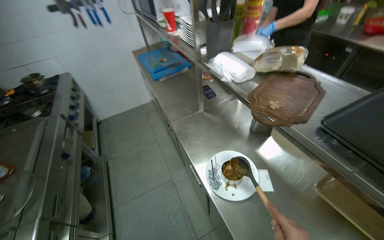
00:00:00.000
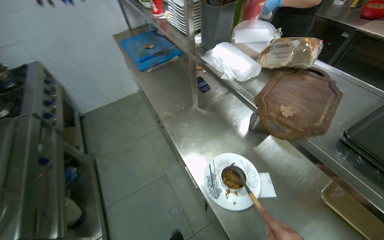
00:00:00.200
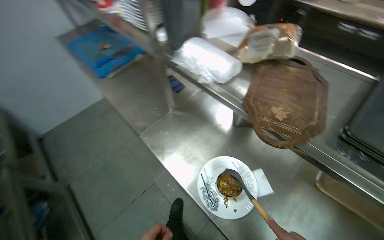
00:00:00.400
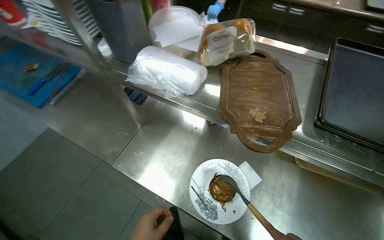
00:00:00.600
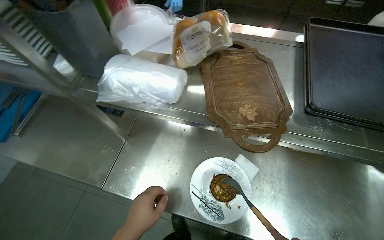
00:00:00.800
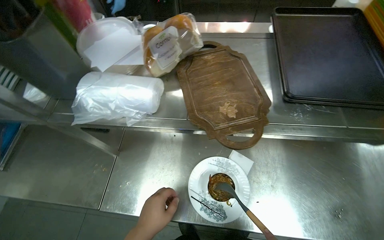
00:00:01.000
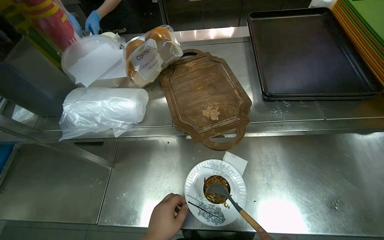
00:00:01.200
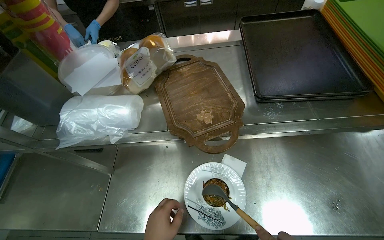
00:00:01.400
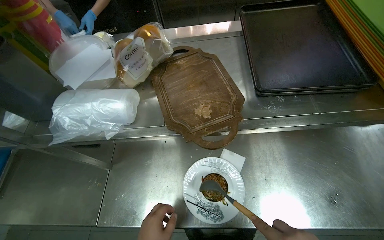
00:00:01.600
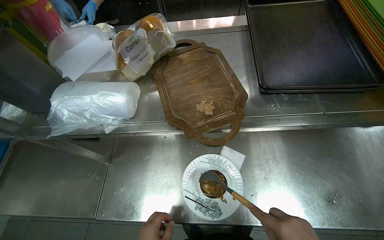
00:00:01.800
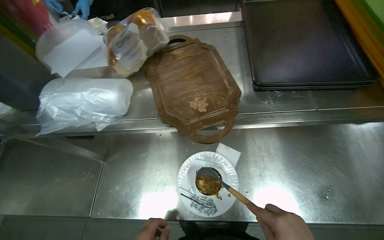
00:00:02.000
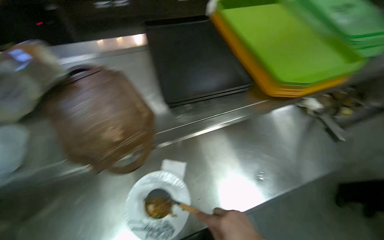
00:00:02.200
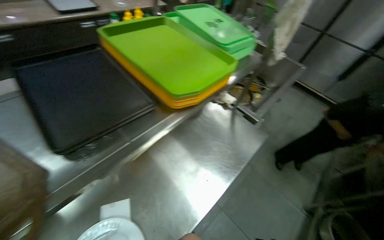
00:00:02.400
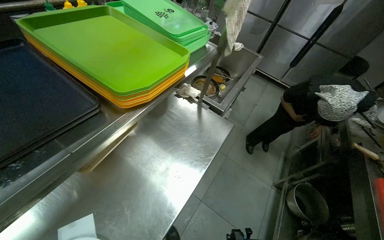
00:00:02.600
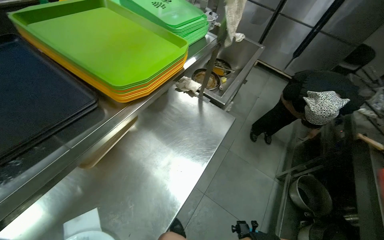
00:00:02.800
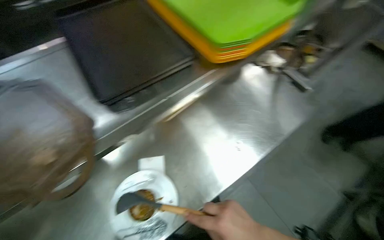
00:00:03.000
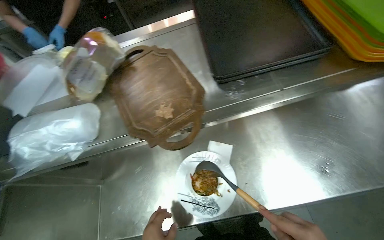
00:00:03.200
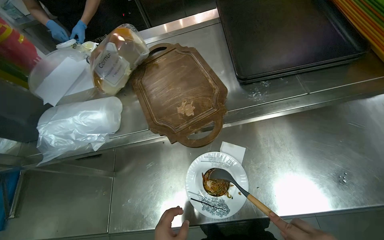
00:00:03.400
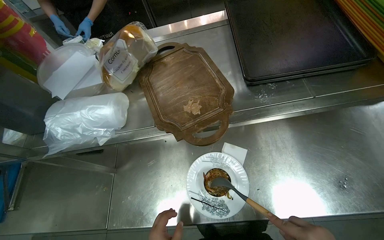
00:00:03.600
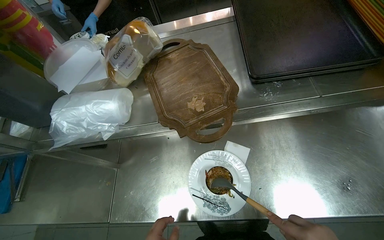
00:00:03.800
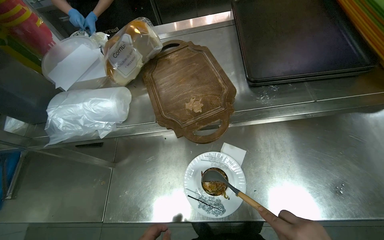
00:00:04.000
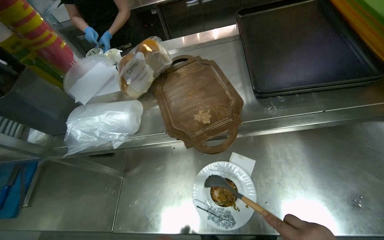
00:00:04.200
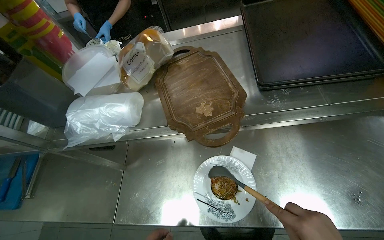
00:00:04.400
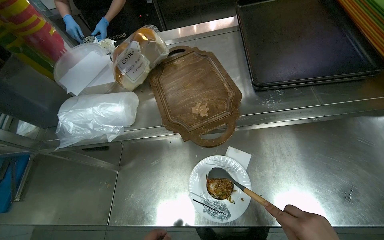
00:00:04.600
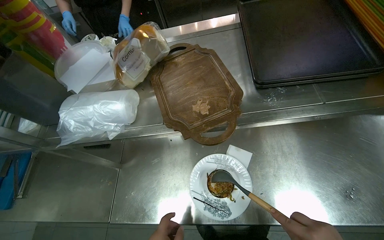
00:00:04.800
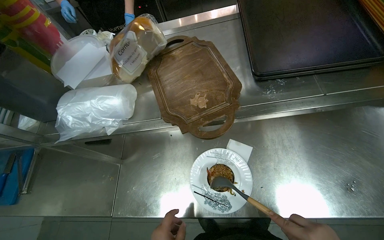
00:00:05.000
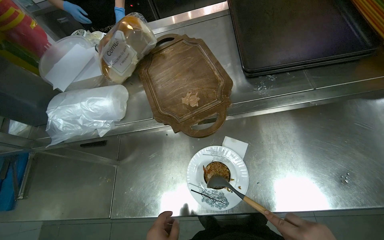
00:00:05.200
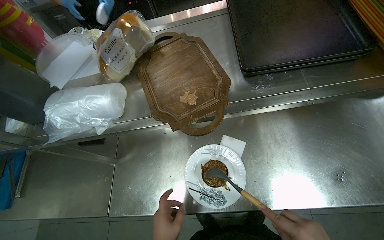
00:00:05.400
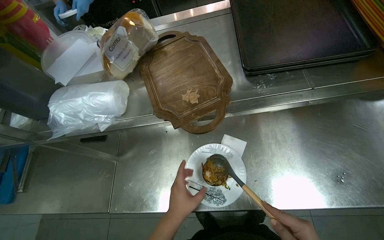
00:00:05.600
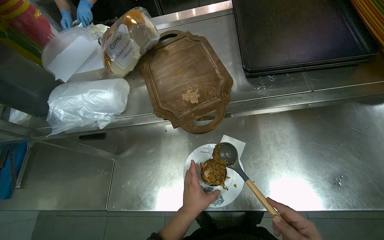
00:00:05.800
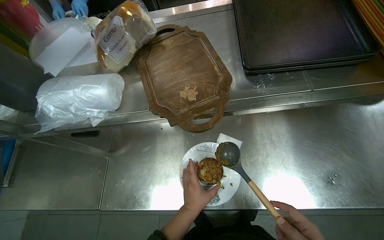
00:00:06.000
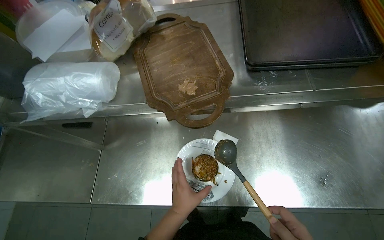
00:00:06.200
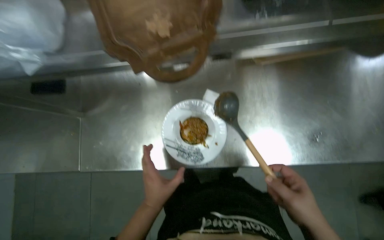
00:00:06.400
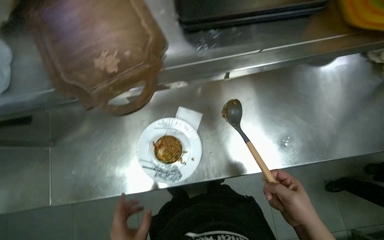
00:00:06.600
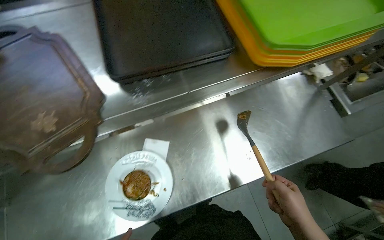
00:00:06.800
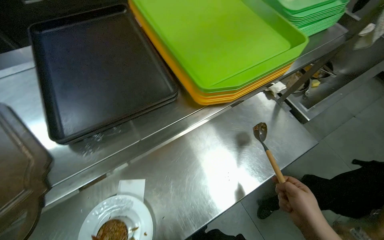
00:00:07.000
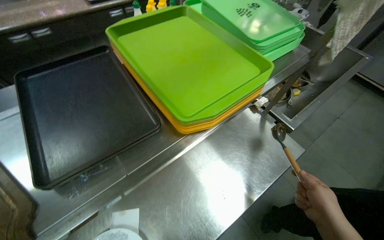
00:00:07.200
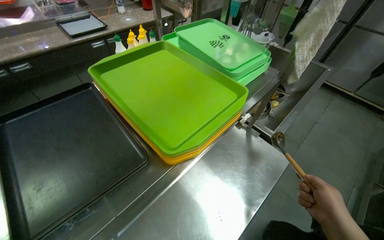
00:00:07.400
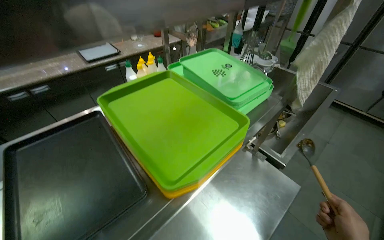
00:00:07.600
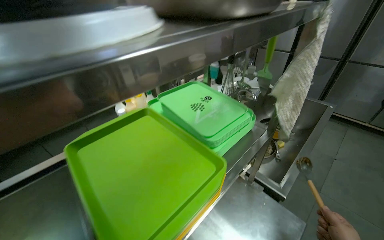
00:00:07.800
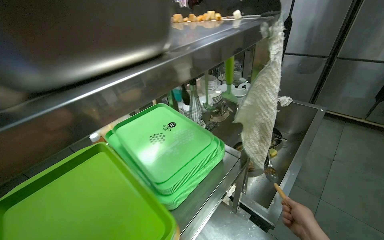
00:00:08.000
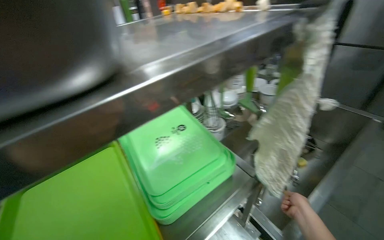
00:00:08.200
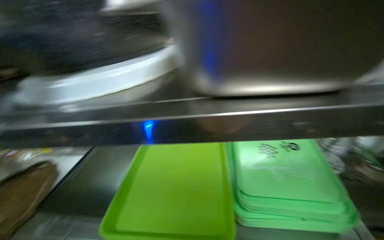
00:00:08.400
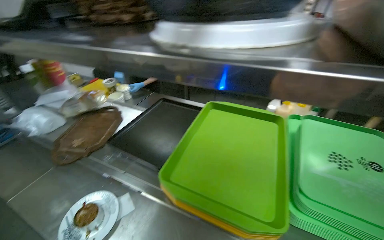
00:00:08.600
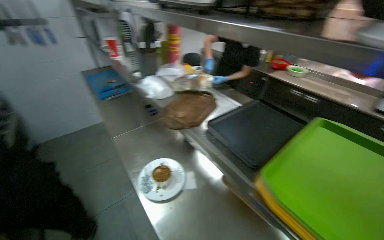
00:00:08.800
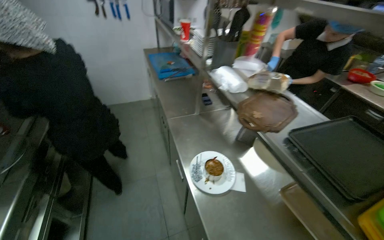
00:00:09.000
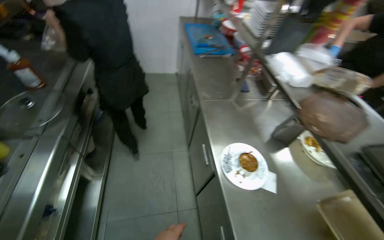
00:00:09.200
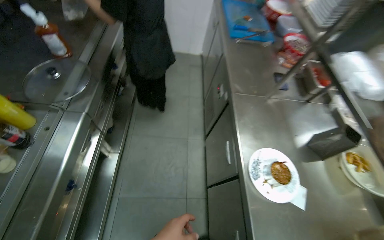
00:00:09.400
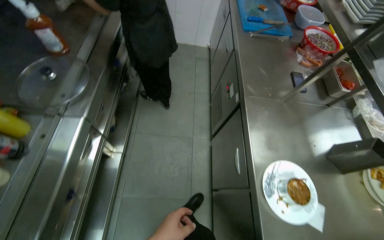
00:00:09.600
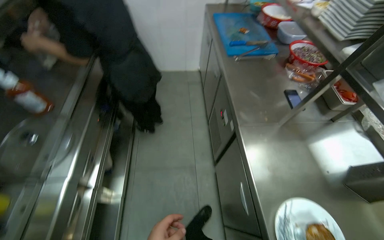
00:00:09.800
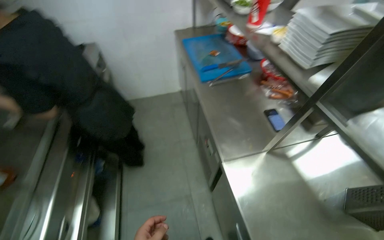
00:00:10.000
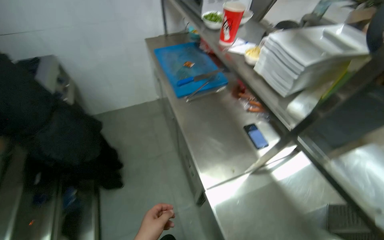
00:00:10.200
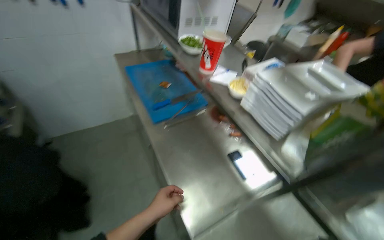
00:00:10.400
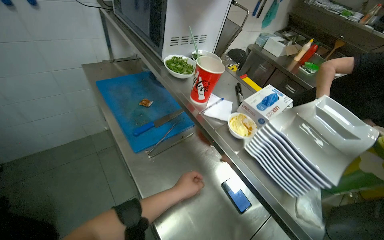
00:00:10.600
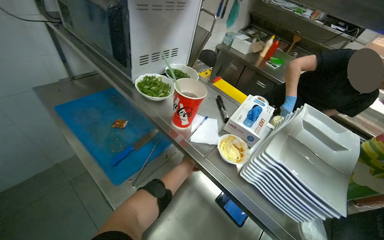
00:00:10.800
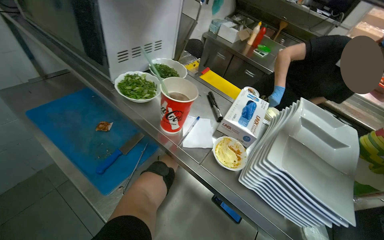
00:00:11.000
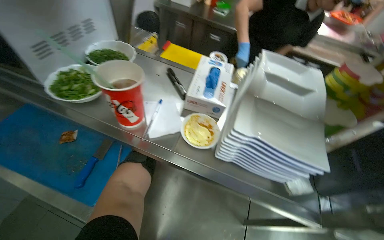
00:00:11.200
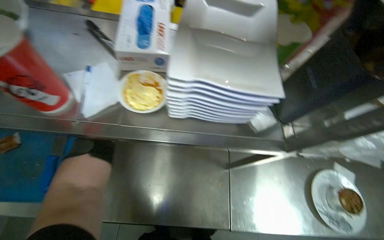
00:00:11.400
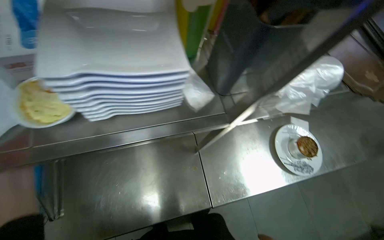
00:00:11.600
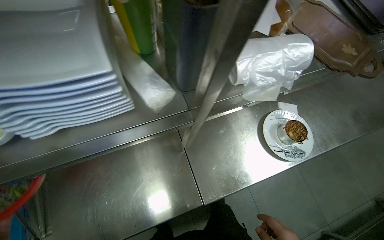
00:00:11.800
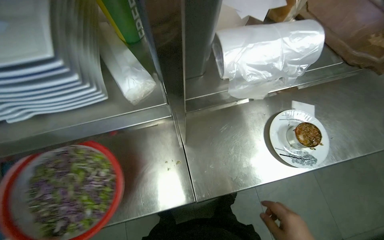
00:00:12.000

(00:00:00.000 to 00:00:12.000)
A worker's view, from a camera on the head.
Job: preparing food.
The whole recording: Plating food. The worker scoops cooked food into a metal cup, adjusts it, and garnishes it with salad and sprinkles.
00:00:00.000 - 00:00:01.600: The head rotates some 65 degrees to the right. The camera pitches downward, by approximately 10 degrees.
00:00:01.600 - 00:00:03.000: The wearer's head swings approximately 40 degrees to the right.
00:00:03.000 - 00:00:04.400: The head turns to the left by approximately 40 degrees.
00:00:06.000 - 00:00:07.600: The head rotates about 45 degrees to the right. The camera pitches upward, by about 20 degrees.
00:00:07.600 - 00:00:09.000: The wearer's head swings some 75 degrees to the left.
00:00:09.000 - 00:00:10.400: The camera travels approximately 80 cm.
00:00:10.400 - 00:00:12.000: The wearer's head swings roughly 75 degrees to the right. The view tilts approximately 35 degrees downward.

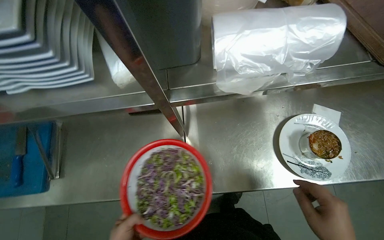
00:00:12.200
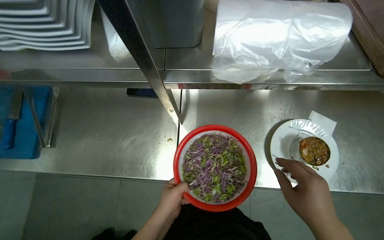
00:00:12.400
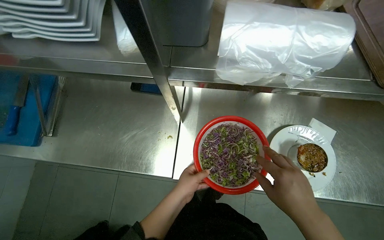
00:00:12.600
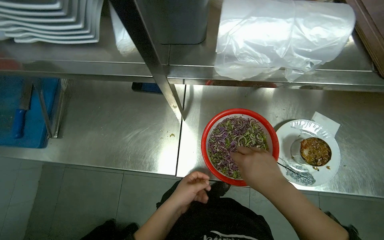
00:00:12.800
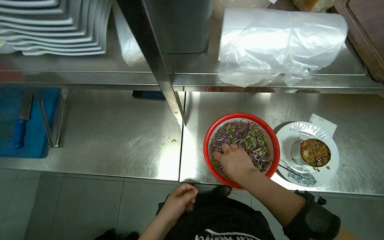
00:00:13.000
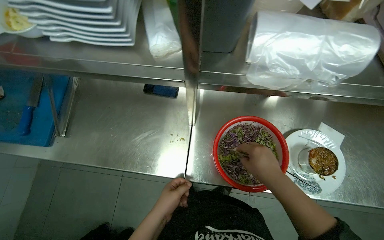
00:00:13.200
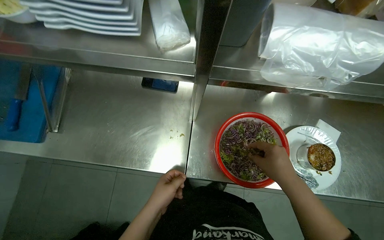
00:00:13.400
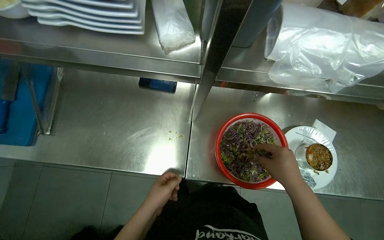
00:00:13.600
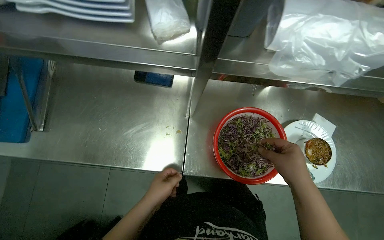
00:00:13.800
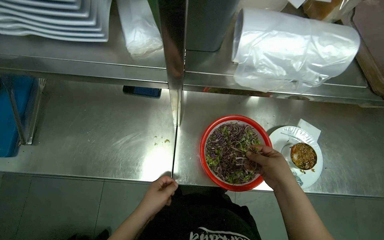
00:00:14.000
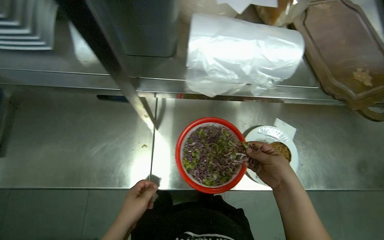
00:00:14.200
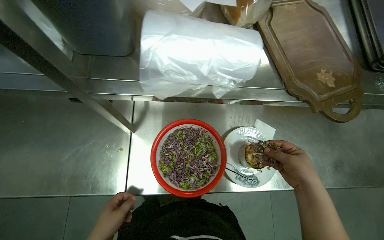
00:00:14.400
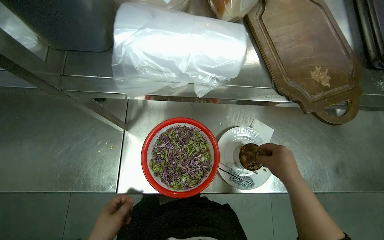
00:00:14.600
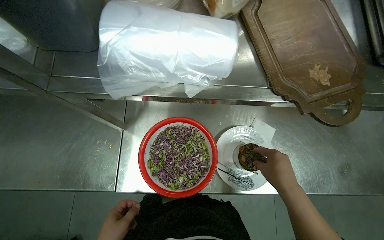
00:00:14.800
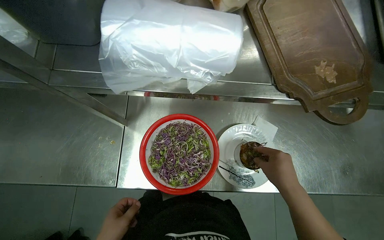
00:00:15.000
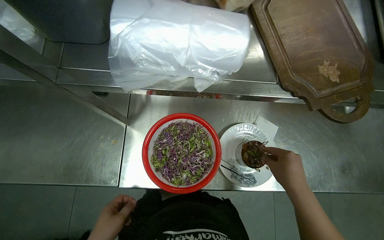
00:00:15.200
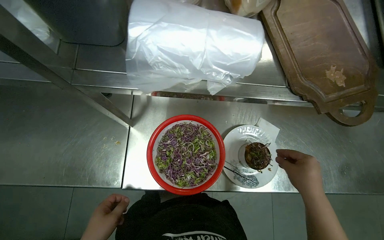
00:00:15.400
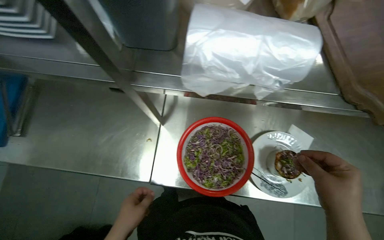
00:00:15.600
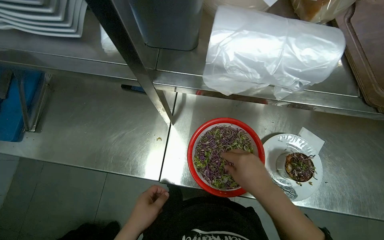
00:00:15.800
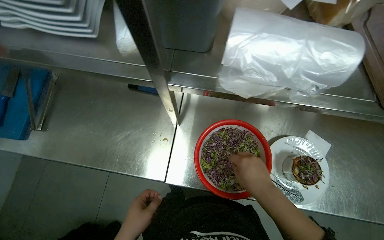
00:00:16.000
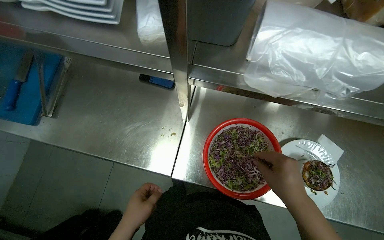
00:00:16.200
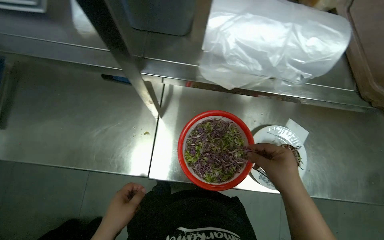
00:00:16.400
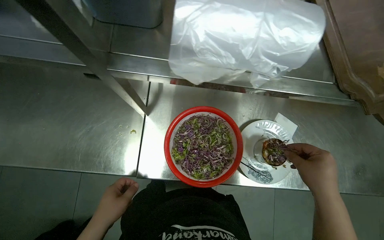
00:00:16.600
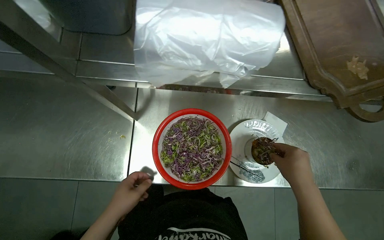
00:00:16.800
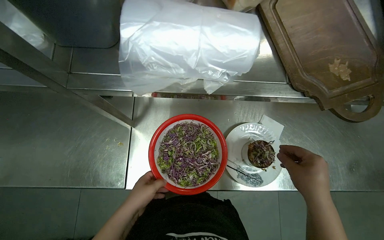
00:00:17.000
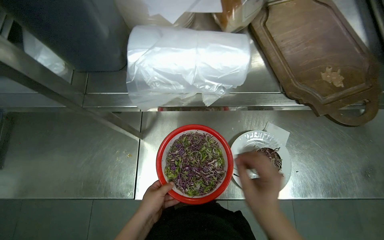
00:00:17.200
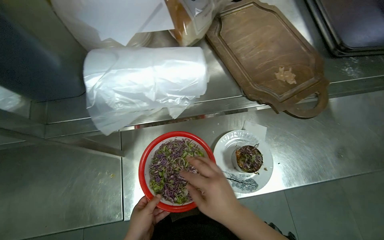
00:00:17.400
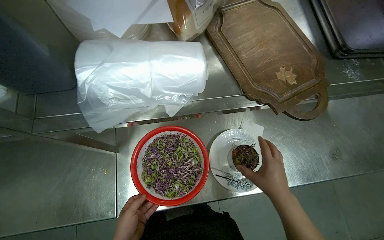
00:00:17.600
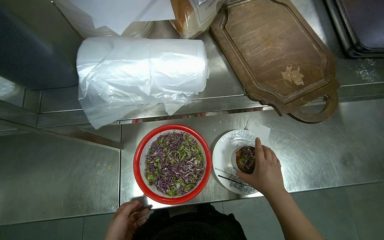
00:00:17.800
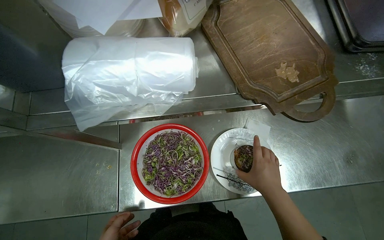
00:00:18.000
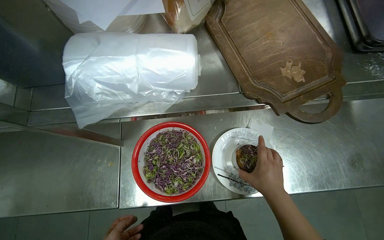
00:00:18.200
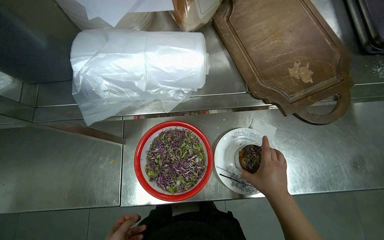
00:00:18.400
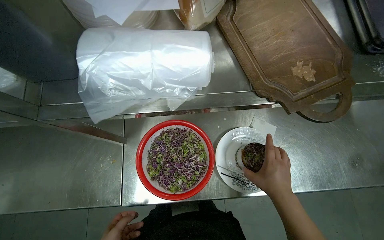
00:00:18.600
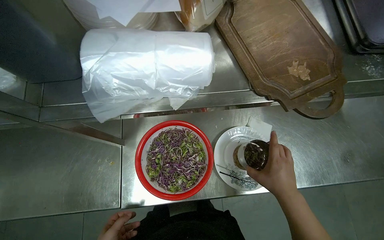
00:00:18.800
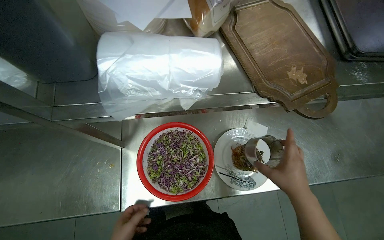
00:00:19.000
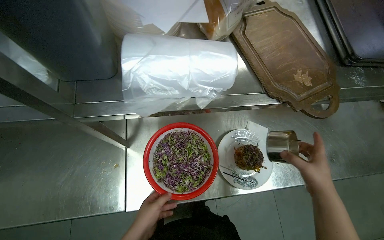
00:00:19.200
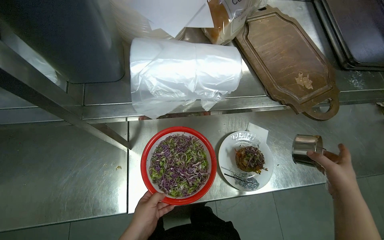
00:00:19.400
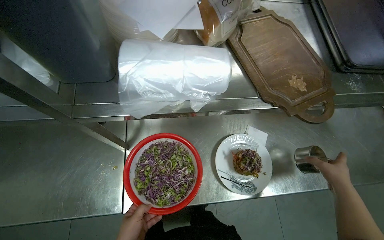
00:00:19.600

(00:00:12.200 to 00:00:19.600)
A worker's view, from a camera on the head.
Job: preparing food.
The whole recording: Plating food. The worker scoops cooked food into a metal cup, adjusts it, and garnishes it with salad and sprinkles.
00:00:16.600 - 00:00:18.200: The right hand heads farther from the camera, covering some 10 cm, and reaches approximately 10 cm to the left, then returns.
00:00:18.200 - 00:00:19.600: The right hand moves to the right, roughly 20 cm.
